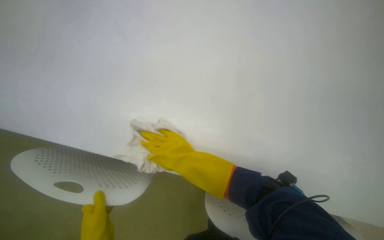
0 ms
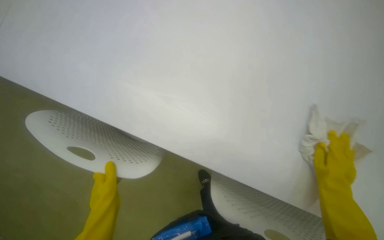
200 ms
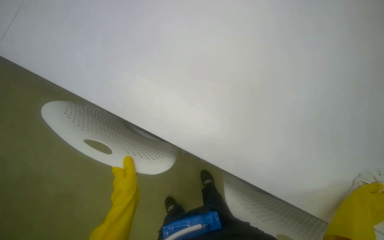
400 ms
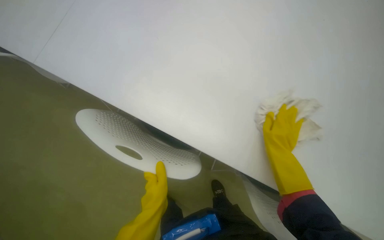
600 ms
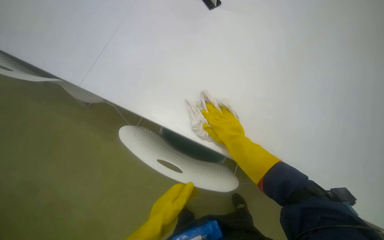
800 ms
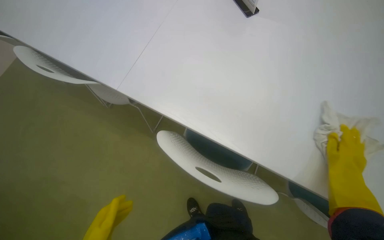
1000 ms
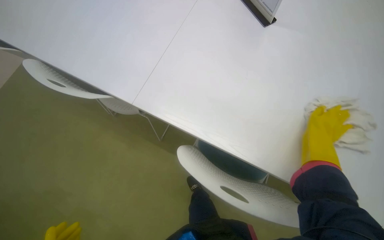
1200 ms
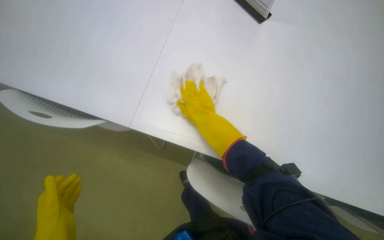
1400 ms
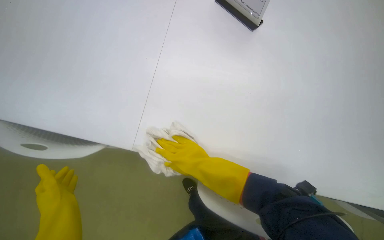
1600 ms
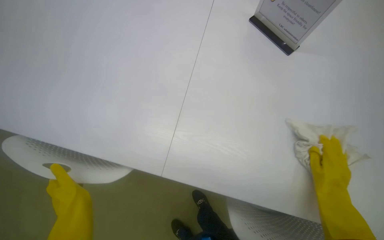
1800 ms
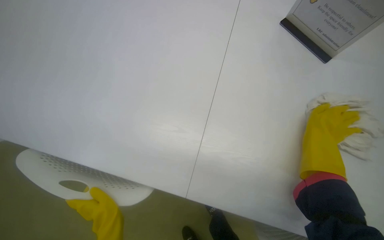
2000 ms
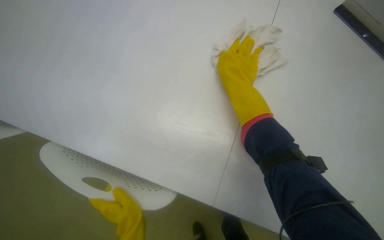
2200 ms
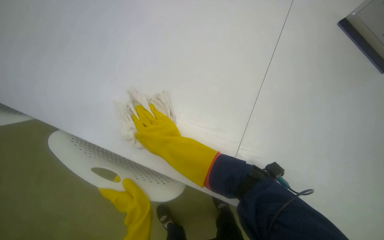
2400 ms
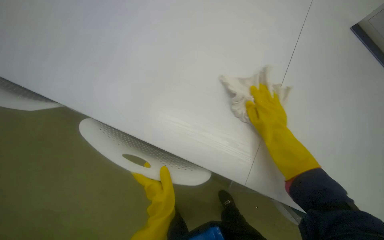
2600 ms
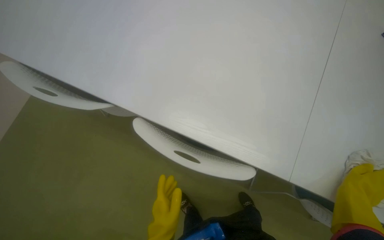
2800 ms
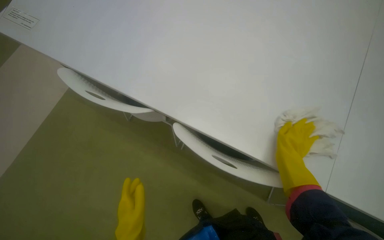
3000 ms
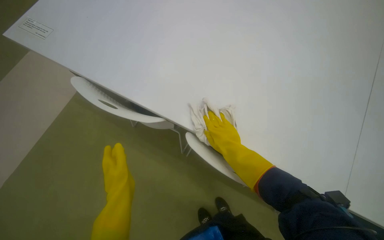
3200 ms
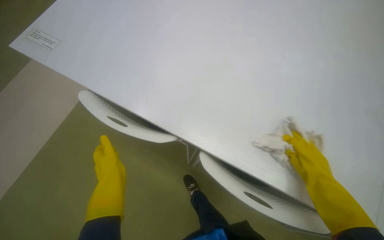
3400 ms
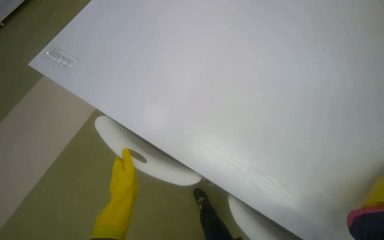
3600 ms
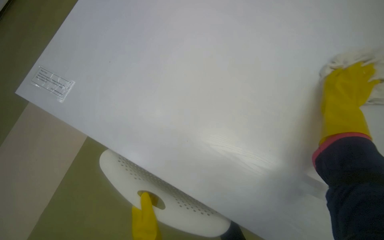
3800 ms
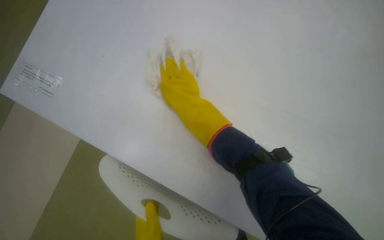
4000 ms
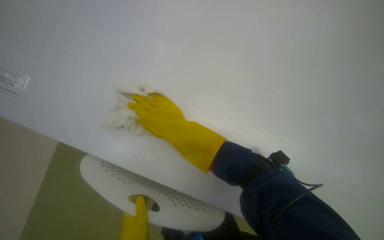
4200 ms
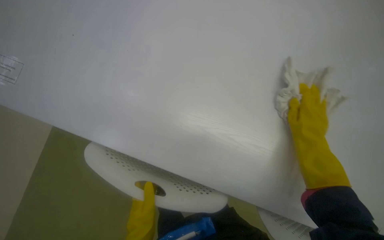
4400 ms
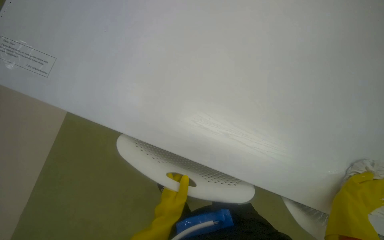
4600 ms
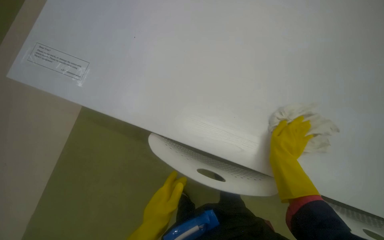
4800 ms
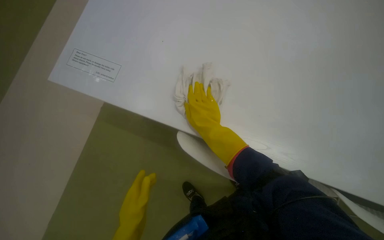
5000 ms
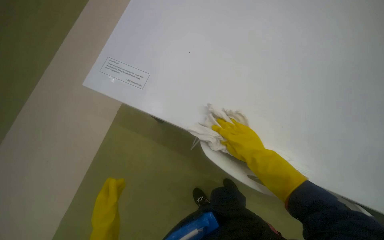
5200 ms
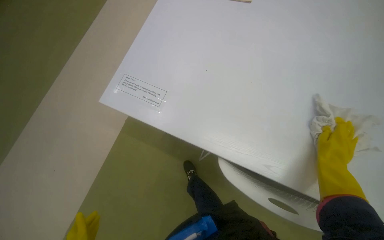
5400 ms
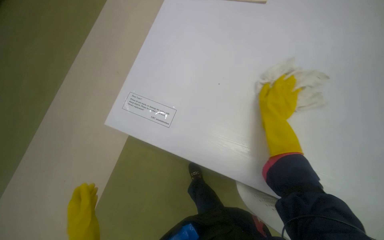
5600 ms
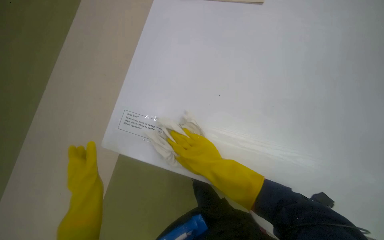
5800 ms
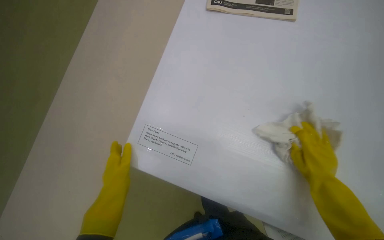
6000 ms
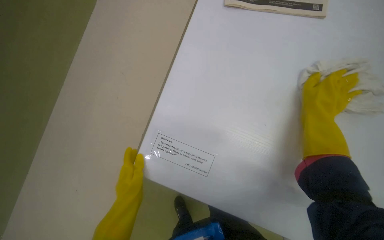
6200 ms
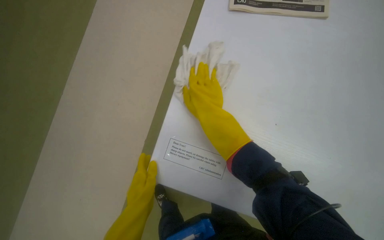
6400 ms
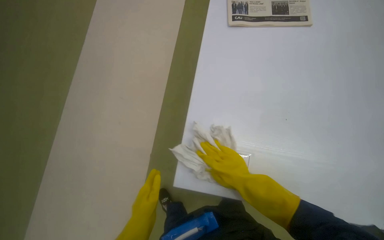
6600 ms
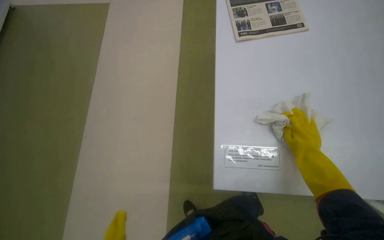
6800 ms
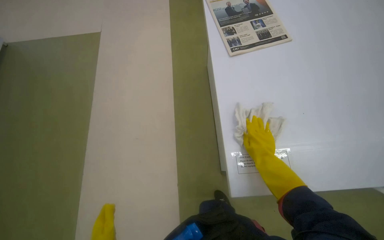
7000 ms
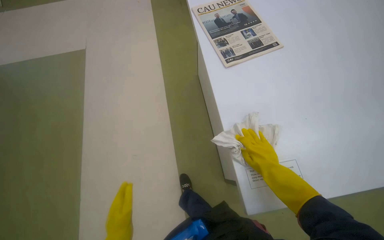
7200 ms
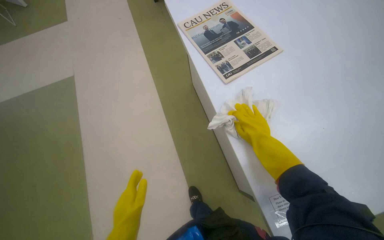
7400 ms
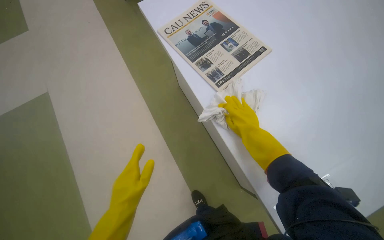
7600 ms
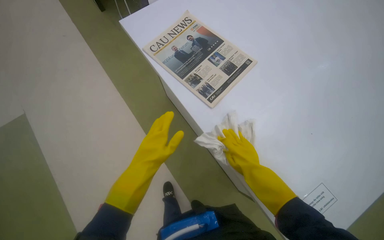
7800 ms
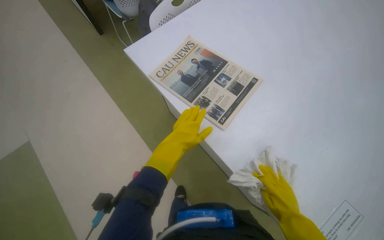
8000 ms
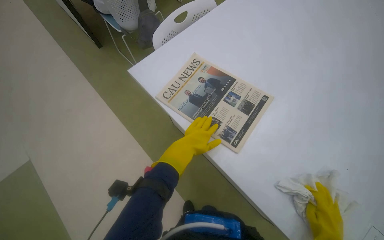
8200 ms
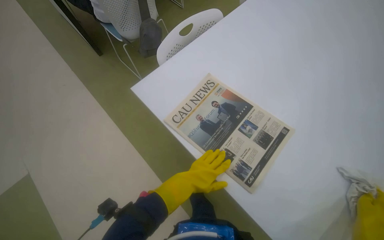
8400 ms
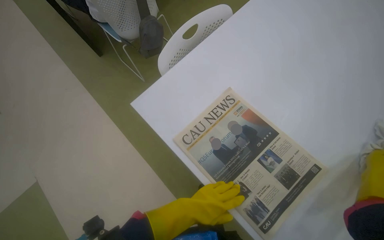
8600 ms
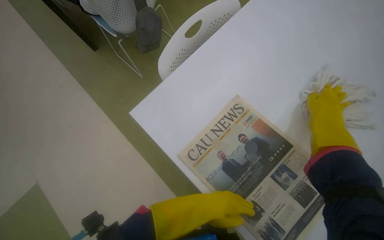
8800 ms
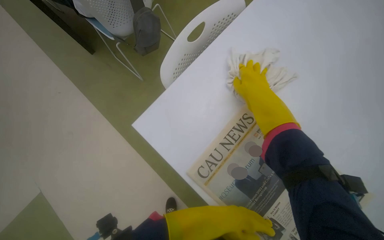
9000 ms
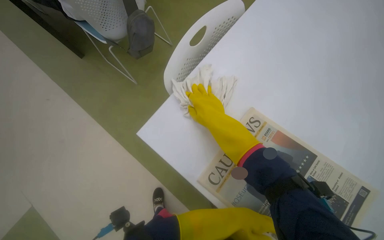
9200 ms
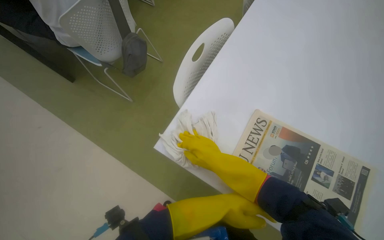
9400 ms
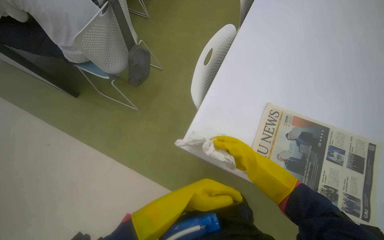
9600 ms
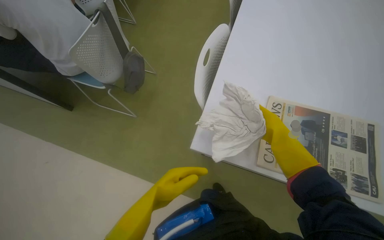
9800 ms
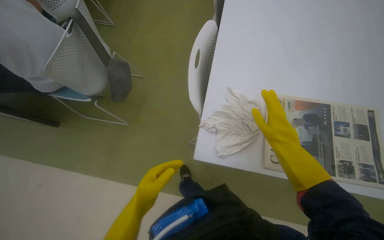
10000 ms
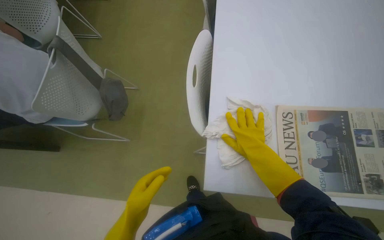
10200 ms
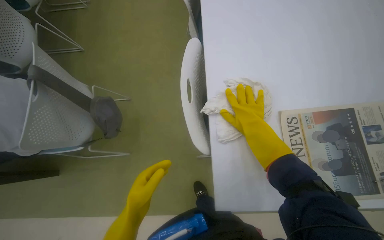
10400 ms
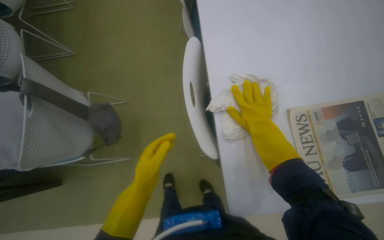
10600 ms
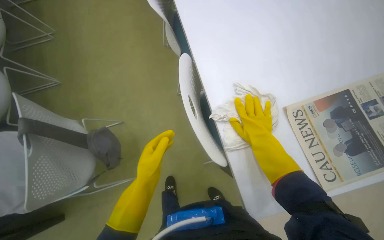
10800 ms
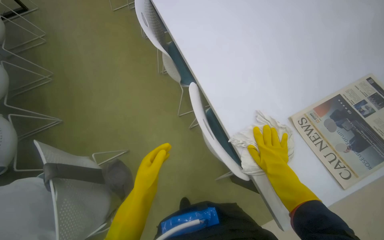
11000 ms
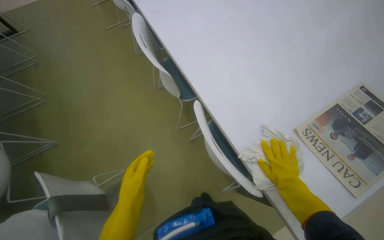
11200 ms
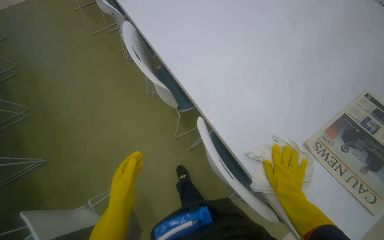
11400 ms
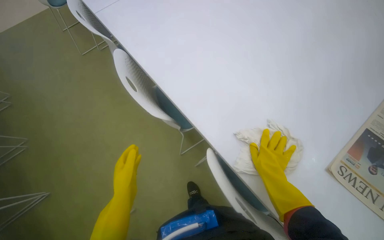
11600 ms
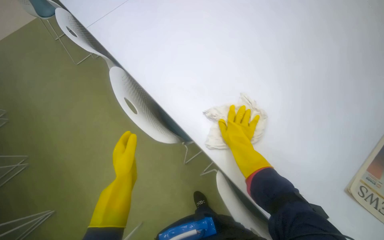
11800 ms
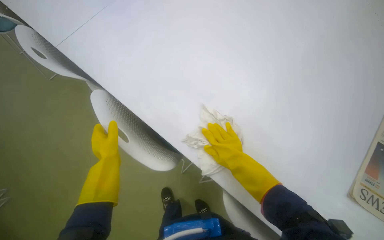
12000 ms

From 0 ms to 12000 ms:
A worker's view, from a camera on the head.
Job: wiping surfaces.
The whole recording: Cleaning table surface. The worker wipes the table surface with a cloth.
From 0 ms to 1600 ms: The wearer moves roughly 40 cm. The wearer looks about 30 degrees further downward. The scene turns about 40 degrees counterclockwise in the picture.
From 6000 ms to 7600 ms: The scene turns approximately 45 degrees counterclockwise in the picture.
From 7600 ms to 9000 ms: The camera is carried approximately 60 cm.
From 9000 ms to 10400 ms: The head turns to the right by roughly 45 degrees.
From 10400 ms to 12000 ms: The camera travels approximately 40 cm. The wearer's head swings about 40 degrees to the right.

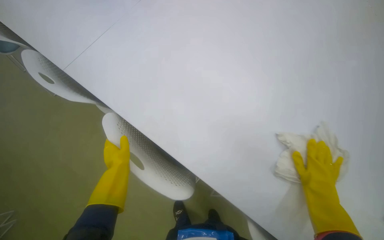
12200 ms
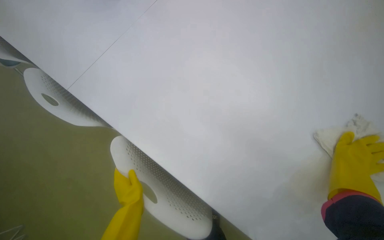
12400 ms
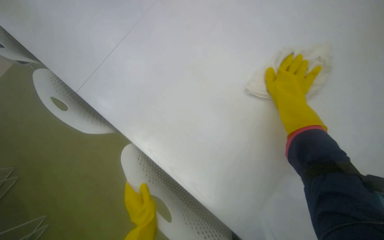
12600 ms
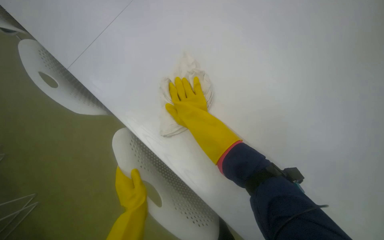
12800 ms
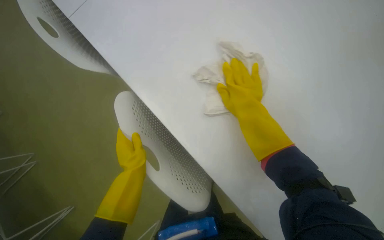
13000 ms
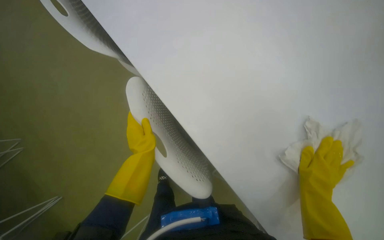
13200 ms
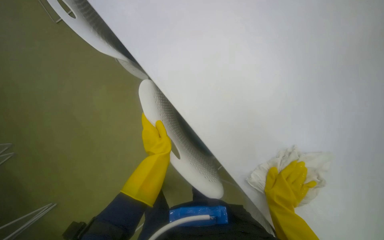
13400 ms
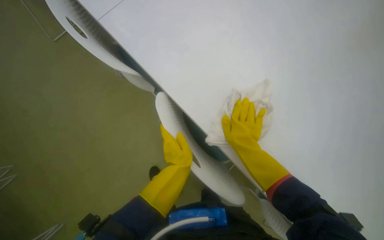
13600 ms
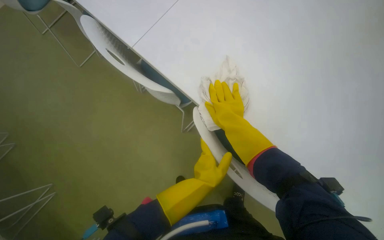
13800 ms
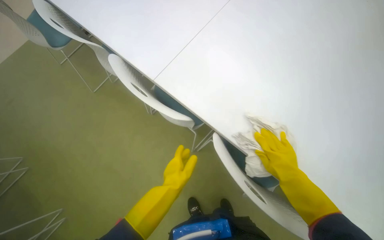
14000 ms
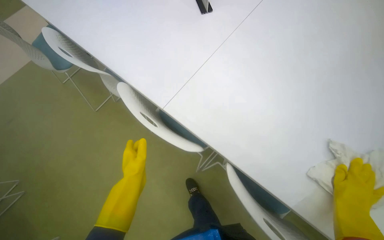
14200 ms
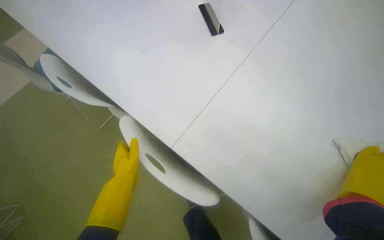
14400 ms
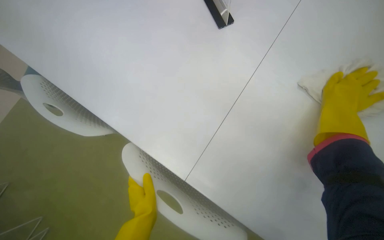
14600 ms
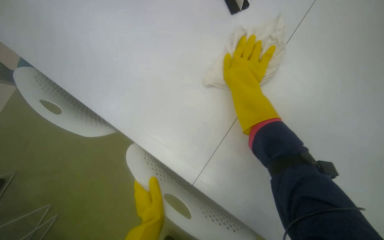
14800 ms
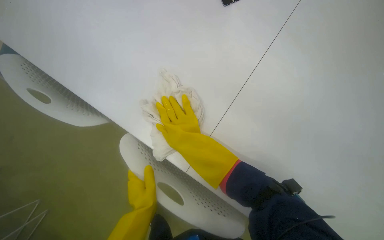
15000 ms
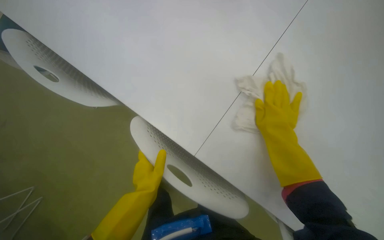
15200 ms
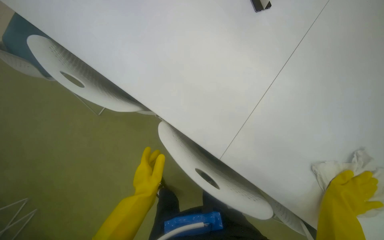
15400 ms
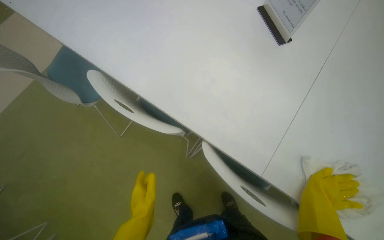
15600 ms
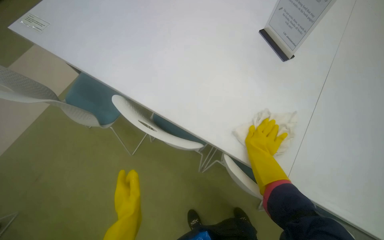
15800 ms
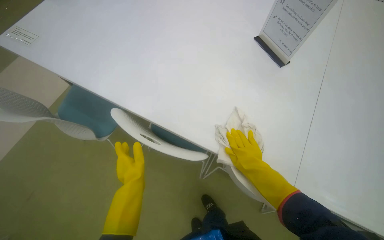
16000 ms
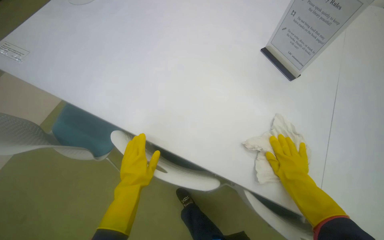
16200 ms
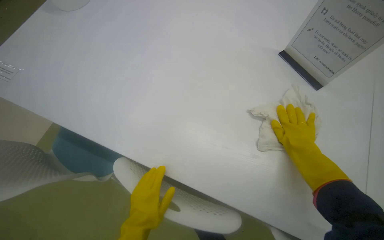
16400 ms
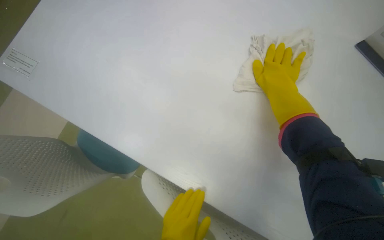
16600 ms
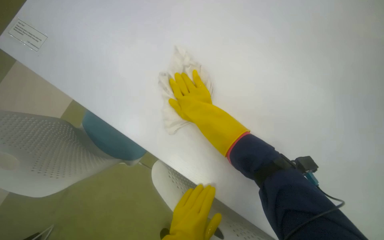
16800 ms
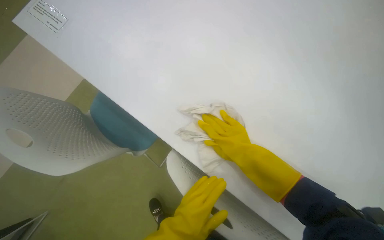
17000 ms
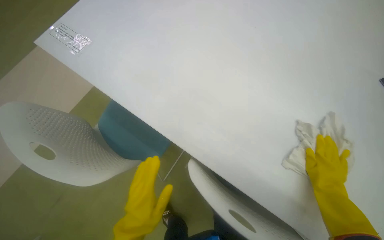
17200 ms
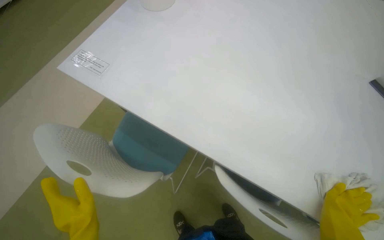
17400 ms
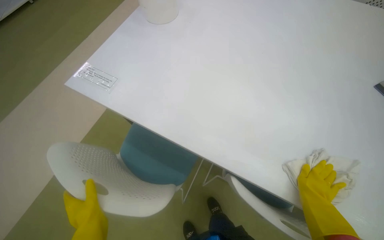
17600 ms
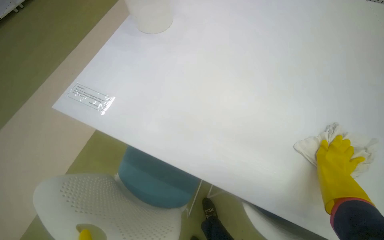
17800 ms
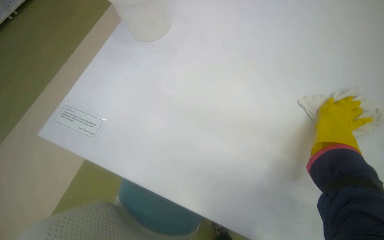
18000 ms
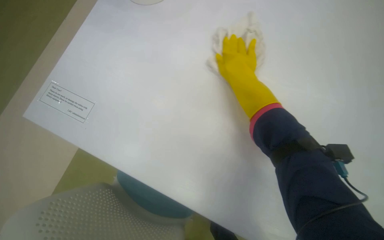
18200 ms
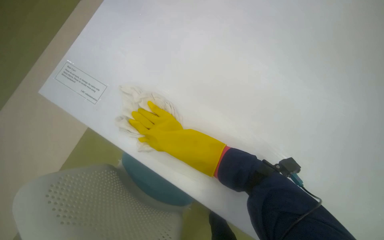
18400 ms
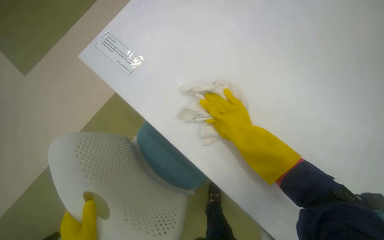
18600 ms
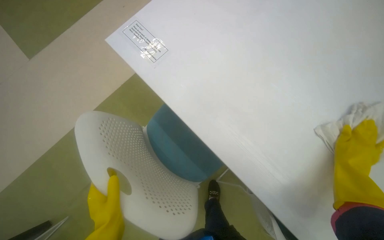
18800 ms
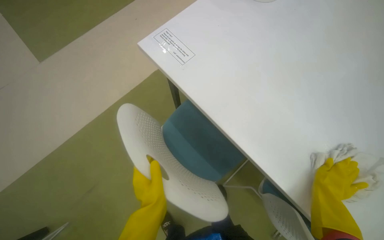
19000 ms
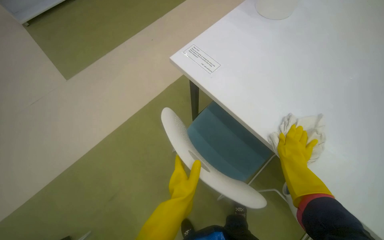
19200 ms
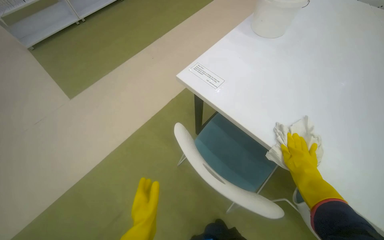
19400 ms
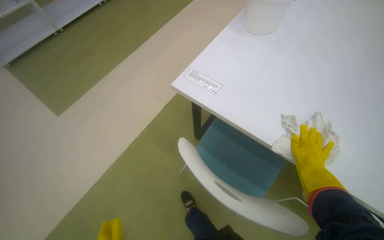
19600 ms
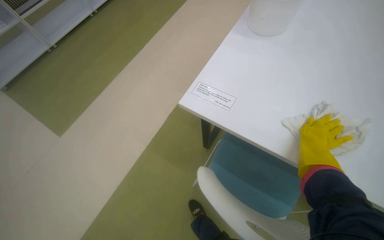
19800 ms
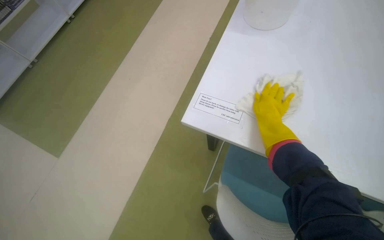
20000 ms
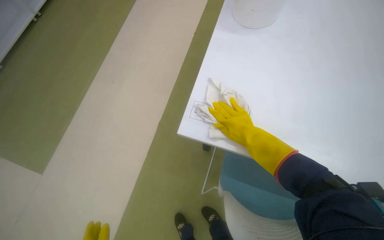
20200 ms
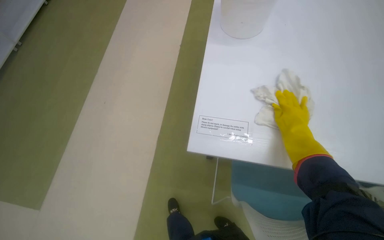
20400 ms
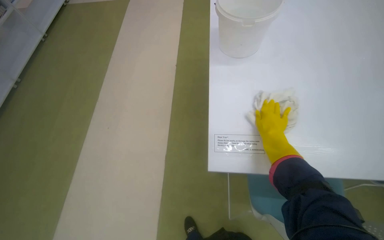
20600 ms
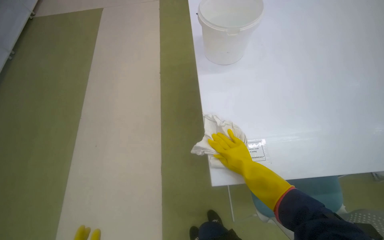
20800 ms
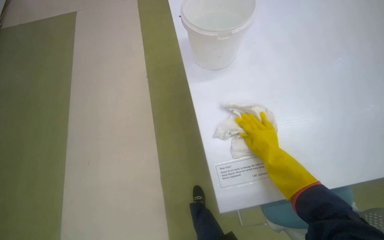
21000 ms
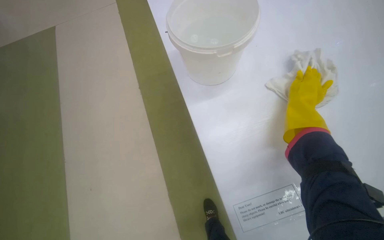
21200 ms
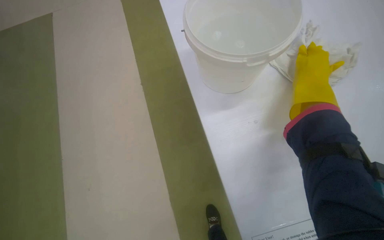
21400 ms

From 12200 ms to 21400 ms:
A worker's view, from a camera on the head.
Job: wiping surfaces.
The whole recording: Cleaning table surface. The worker wipes the table surface with a cloth.
From 13800 ms to 15200 ms: The left hand heads to the left, covering roughly 25 cm.
From 15200 ms to 16800 ms: The right hand moves left and right over about 40 cm, changing direction 3 times.
From 16800 ms to 18400 ms: The view tilts approximately 20 degrees upward.
From 19800 ms to 21400 ms: The right hand shifts roughly 30 cm to the left, up the picture and nearer to the camera.
